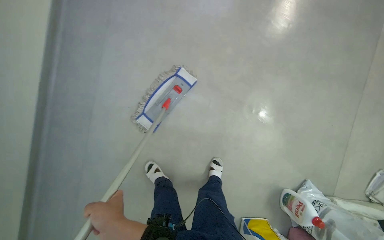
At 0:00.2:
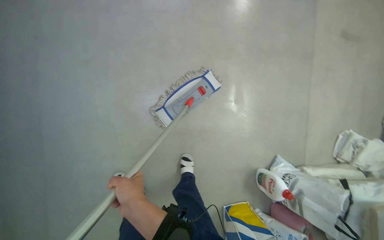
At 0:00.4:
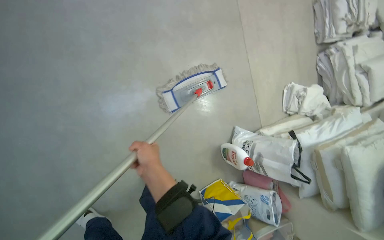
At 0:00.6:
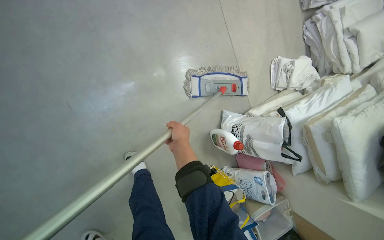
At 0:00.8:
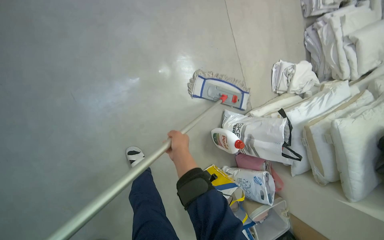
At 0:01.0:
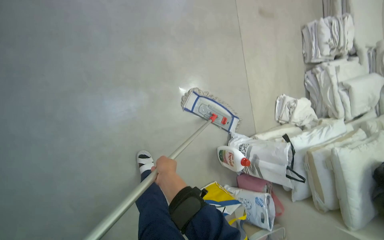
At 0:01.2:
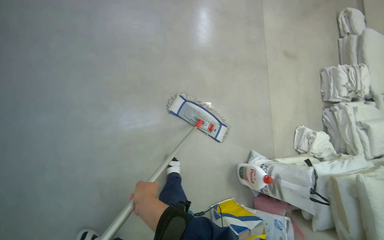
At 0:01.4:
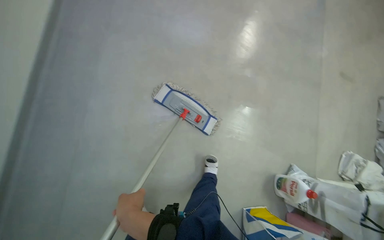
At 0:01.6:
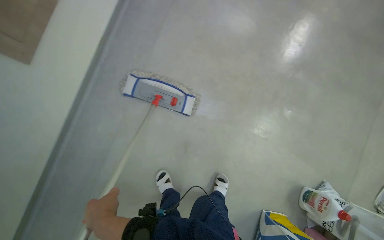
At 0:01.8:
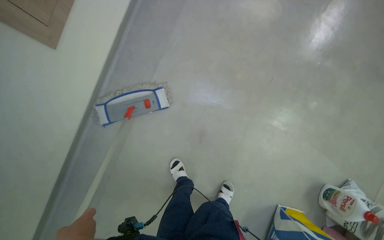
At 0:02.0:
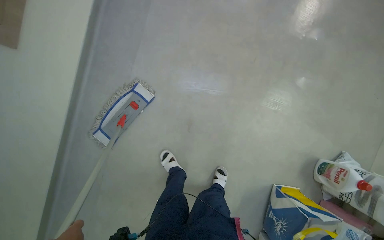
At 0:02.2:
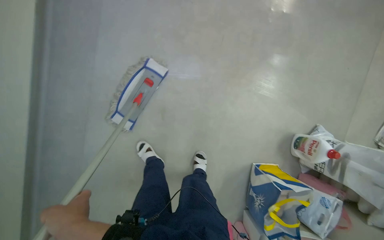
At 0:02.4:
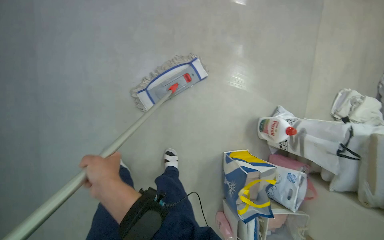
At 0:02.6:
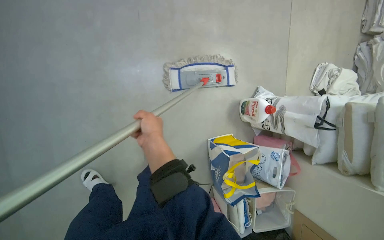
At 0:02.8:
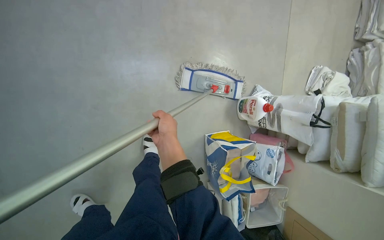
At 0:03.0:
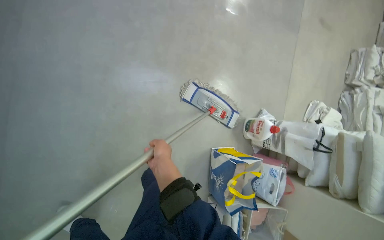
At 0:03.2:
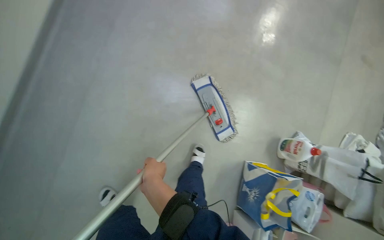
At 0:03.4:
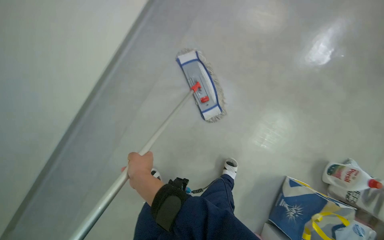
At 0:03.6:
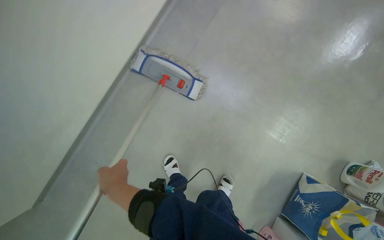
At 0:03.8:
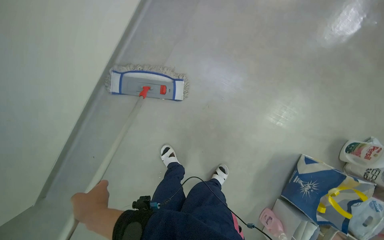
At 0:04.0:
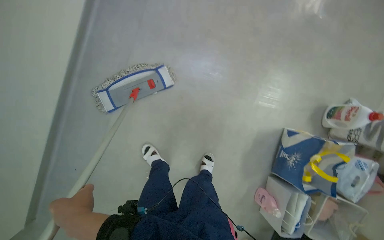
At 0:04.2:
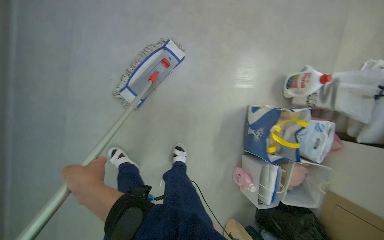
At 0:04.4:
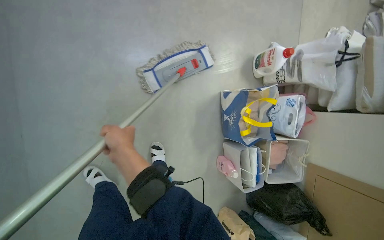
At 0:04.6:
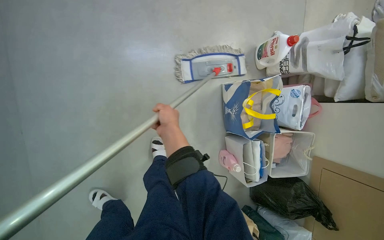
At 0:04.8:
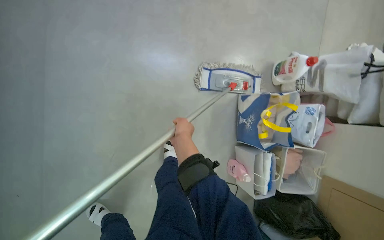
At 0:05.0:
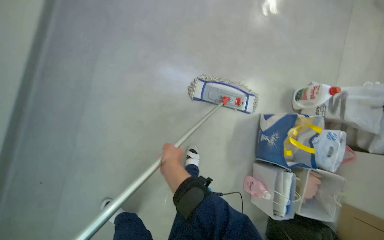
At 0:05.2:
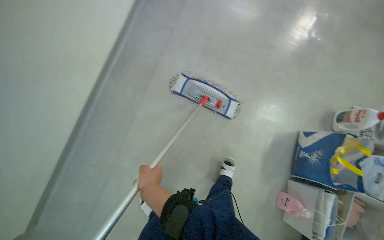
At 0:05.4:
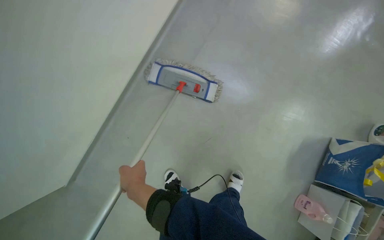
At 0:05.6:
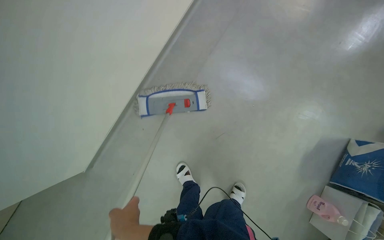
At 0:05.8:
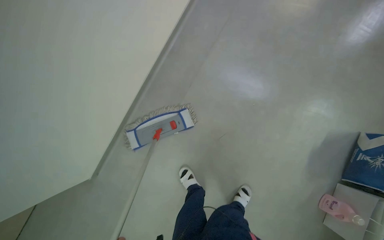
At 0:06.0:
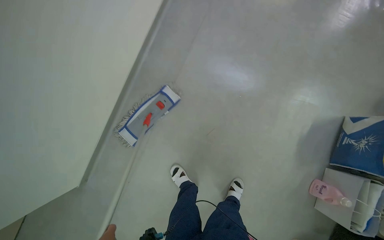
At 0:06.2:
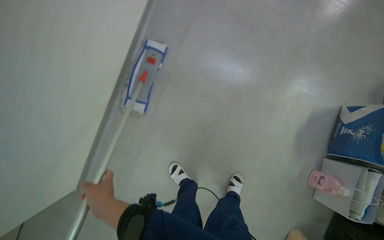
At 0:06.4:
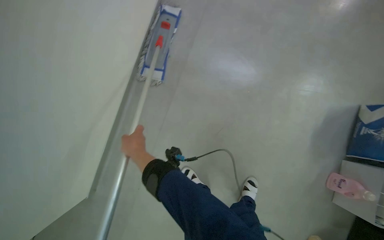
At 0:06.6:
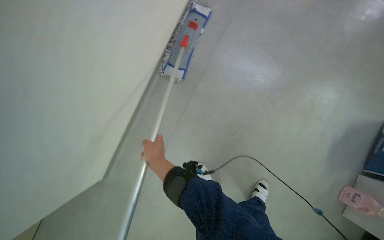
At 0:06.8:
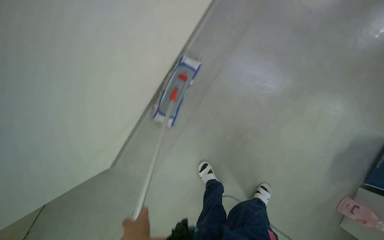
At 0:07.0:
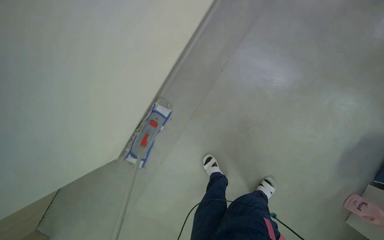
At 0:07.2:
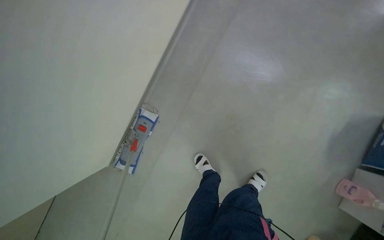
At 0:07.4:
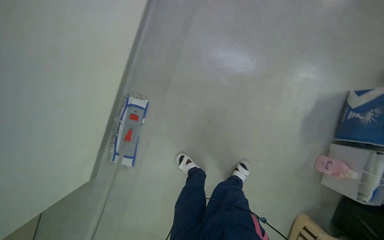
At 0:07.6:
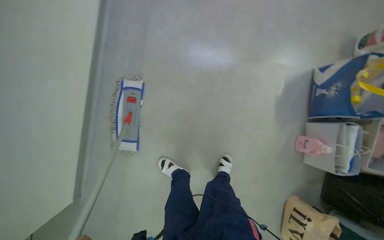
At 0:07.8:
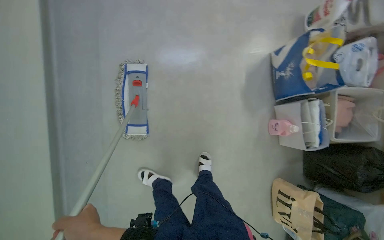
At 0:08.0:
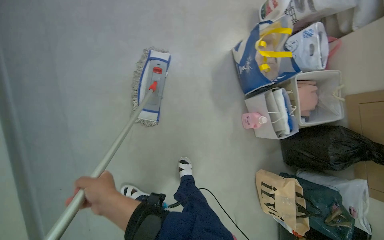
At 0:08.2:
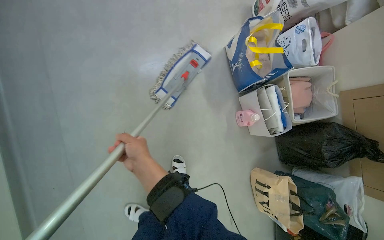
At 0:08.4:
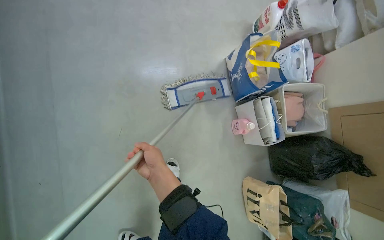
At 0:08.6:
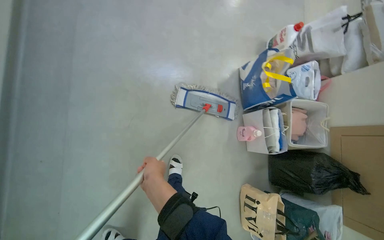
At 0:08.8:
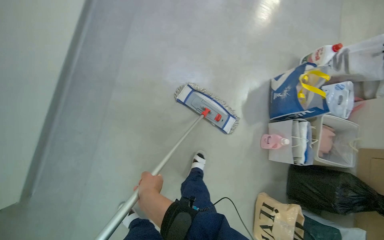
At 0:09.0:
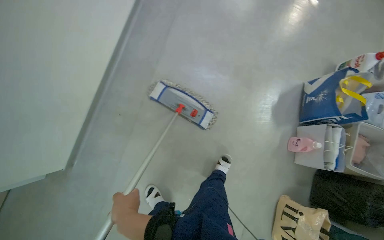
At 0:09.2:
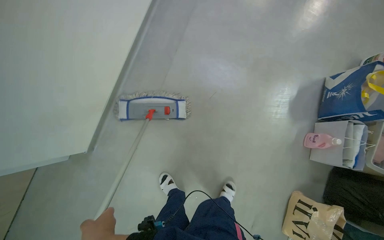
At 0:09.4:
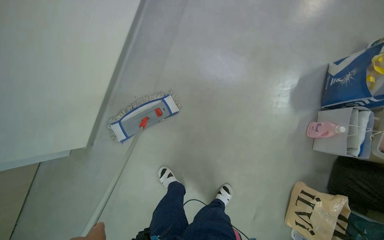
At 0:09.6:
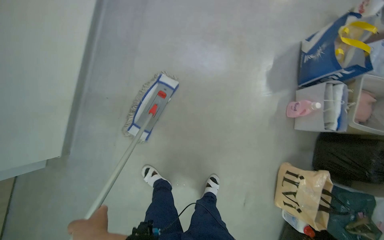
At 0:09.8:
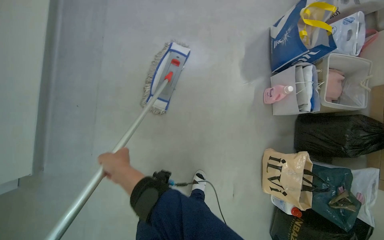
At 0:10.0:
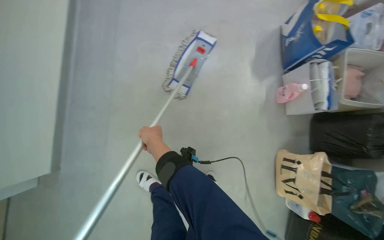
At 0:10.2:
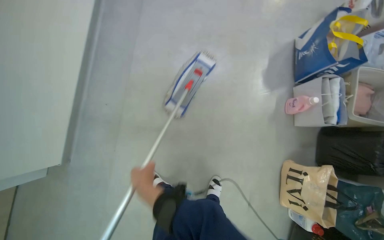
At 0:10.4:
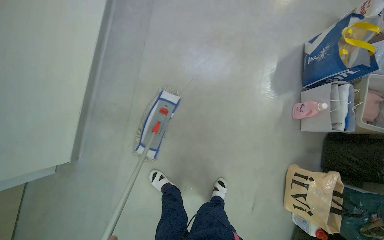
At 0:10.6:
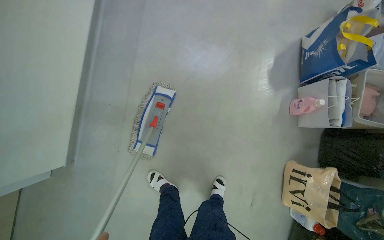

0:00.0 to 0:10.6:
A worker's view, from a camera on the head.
Job: mopping floor.
The whole recording: Mopping hallway floor. The worker mops the hallway floor with a flat mop, periodically dipping and wringing it in a bucket.
0:04.6 to 0:06.0: The wearer moves about 70 cm. The wearer's head swings approximately 25 degrees to the left. The view tilts approximately 15 degrees upward.

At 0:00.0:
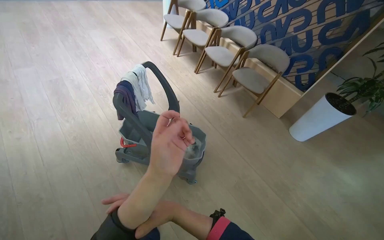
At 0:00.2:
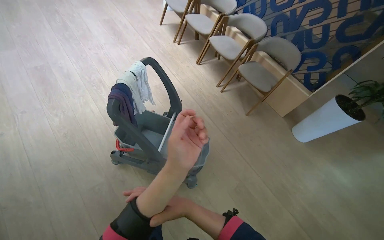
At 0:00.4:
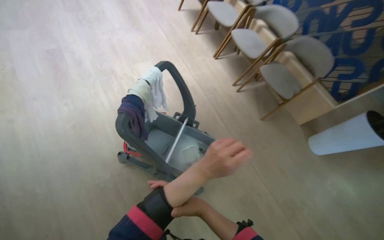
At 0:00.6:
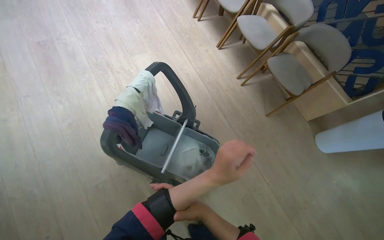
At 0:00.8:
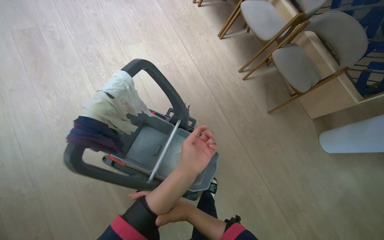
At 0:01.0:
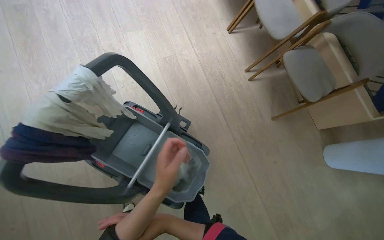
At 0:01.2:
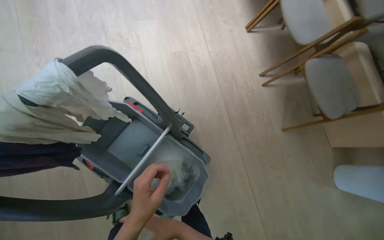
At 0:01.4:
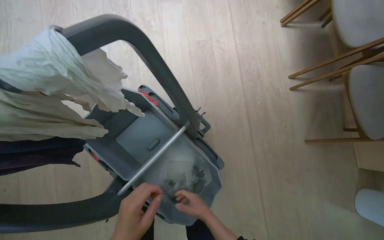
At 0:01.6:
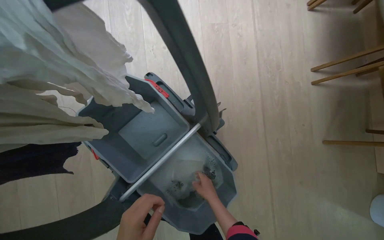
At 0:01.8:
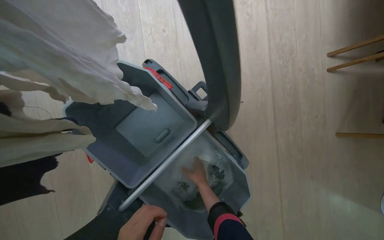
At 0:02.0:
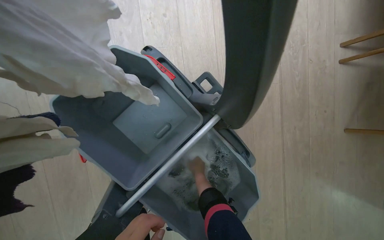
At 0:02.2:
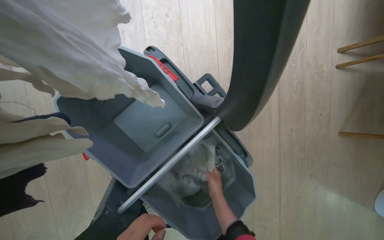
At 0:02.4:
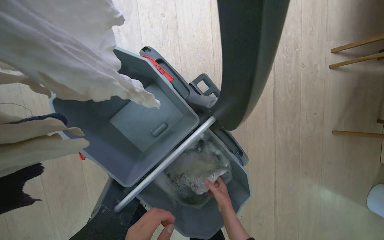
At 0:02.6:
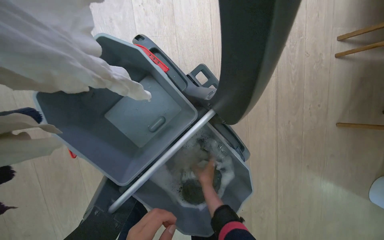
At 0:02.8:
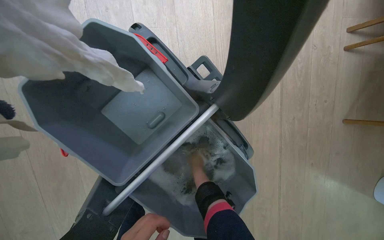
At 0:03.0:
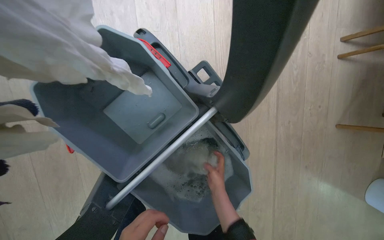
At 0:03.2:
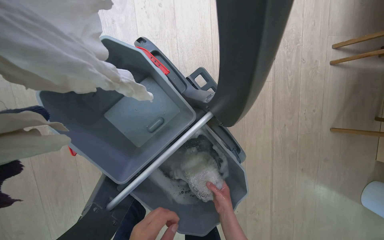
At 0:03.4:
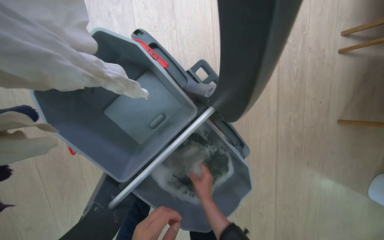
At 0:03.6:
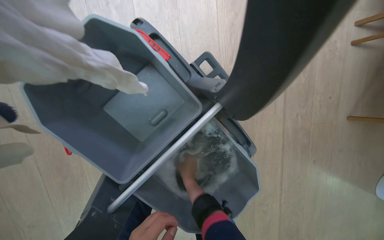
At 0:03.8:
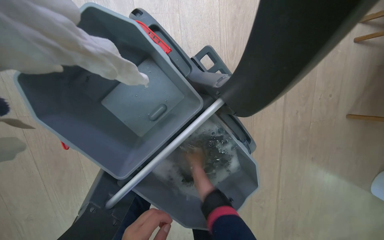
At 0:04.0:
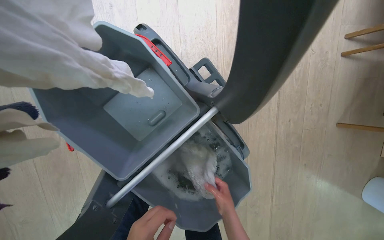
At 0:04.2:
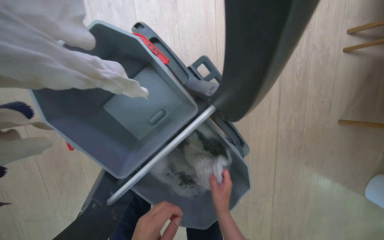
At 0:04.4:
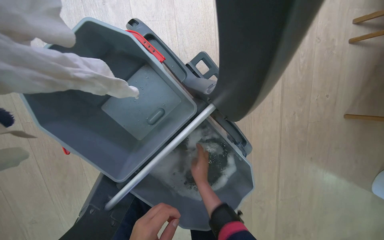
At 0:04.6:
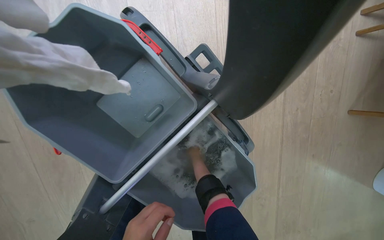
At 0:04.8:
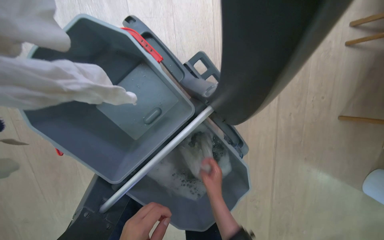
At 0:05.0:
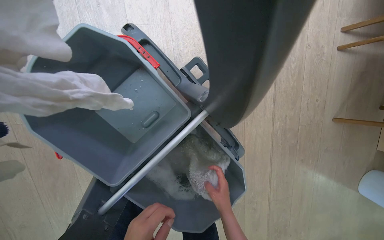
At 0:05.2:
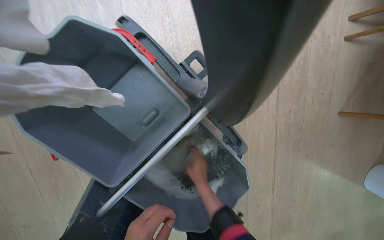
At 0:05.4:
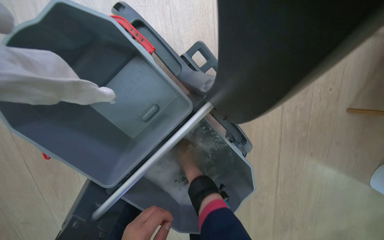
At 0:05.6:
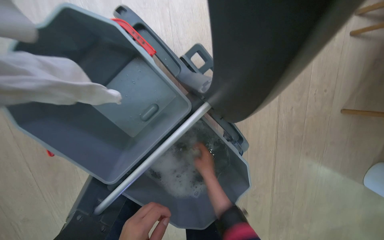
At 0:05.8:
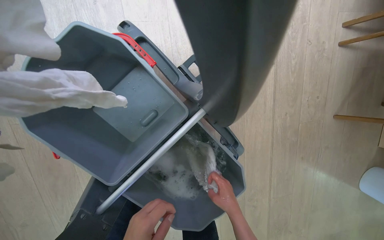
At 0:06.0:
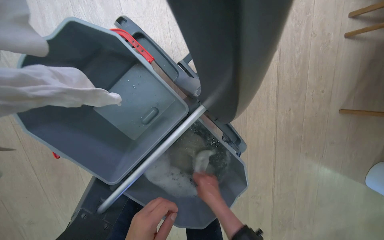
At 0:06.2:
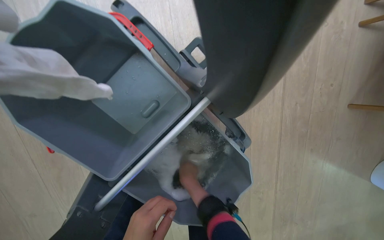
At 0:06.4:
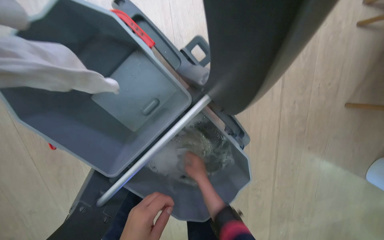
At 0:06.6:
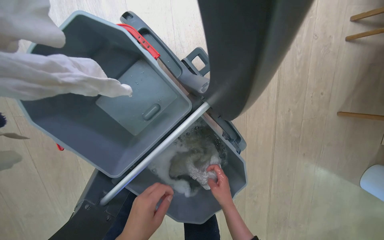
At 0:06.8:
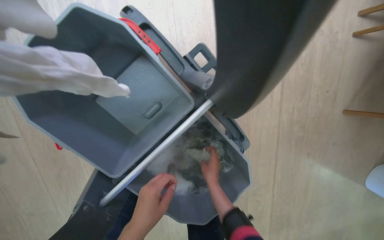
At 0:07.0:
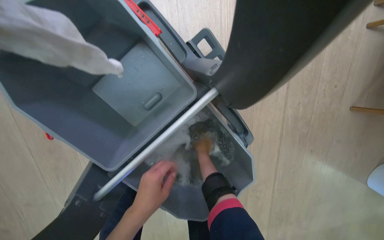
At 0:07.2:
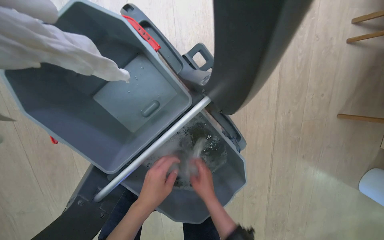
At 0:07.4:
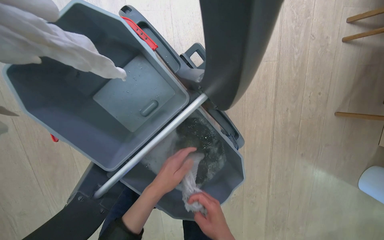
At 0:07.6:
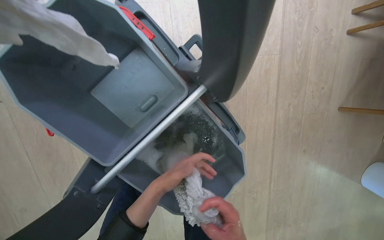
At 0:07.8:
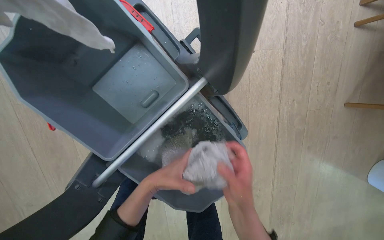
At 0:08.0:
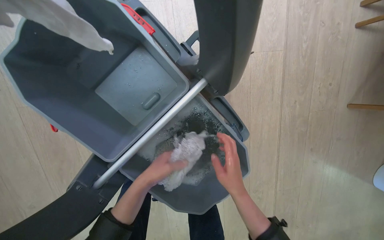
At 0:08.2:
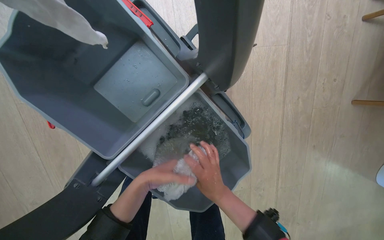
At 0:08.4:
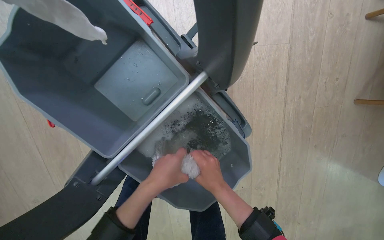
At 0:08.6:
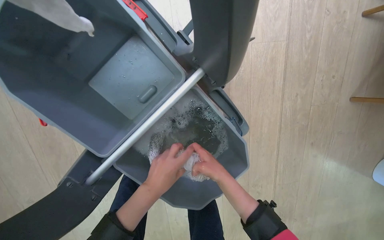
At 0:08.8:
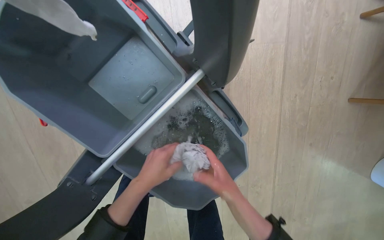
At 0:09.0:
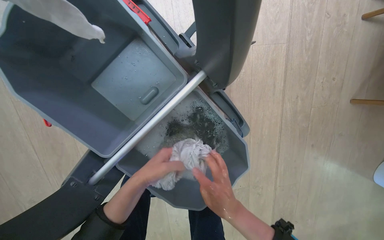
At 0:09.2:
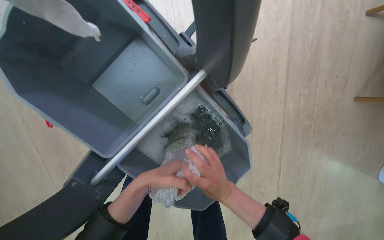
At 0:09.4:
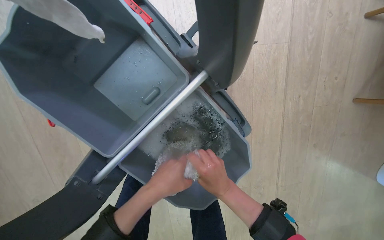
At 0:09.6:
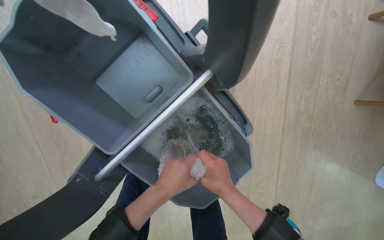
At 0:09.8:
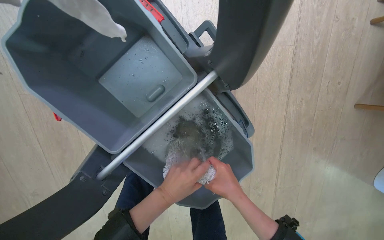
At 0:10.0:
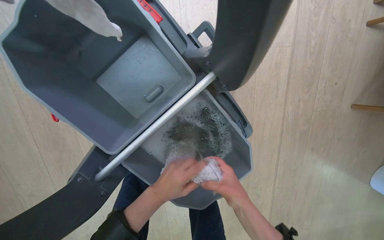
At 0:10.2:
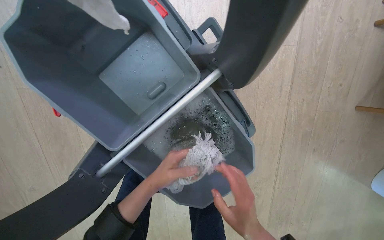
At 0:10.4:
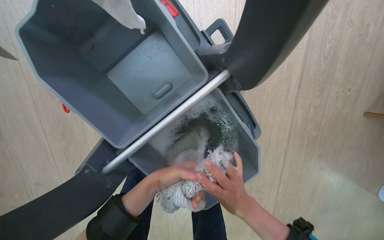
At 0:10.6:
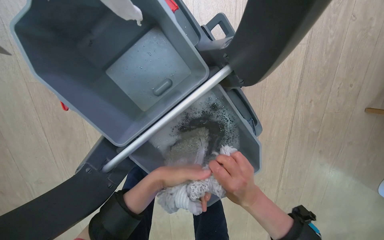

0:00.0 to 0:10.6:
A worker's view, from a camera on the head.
Job: preparing cleaning supplies.
The whole recording: Wringing cleaning cloth. The worker wrings out a cleaning cloth in the bucket of the cleaning cart.
0:00.0 to 0:01.6: The wearer moves some 90 cm. The wearer looks some 35 degrees further to the left. The view tips downward by approximately 30 degrees.
0:03.0 to 0:04.6: The right hand goes up and down the picture, roughly 15 cm each way, reversing 3 times.
0:04.6 to 0:06.0: The right hand heads nearer to the camera, down the picture and to the right, covering about 25 cm.
0:09.0 to 0:10.6: The right hand moves up and down the picture over approximately 10 cm, changing direction 2 times.
